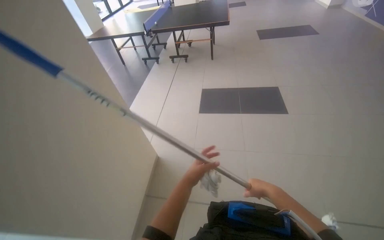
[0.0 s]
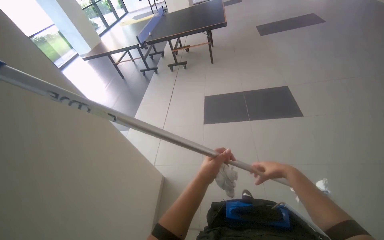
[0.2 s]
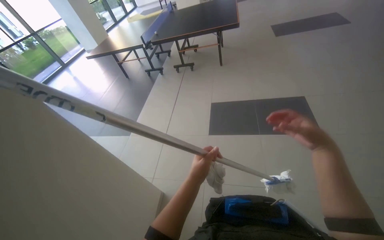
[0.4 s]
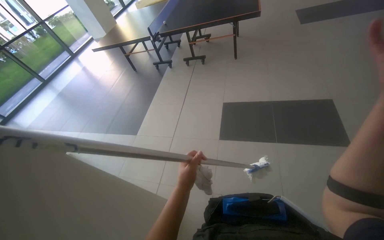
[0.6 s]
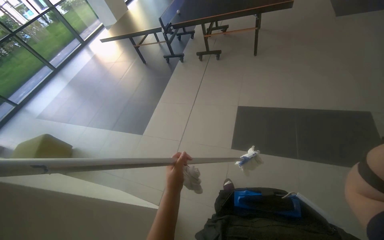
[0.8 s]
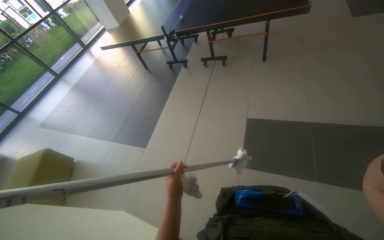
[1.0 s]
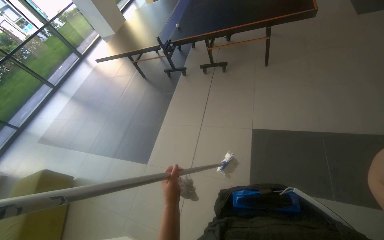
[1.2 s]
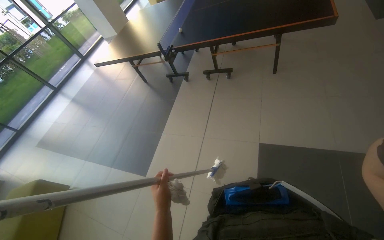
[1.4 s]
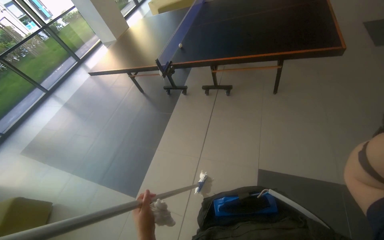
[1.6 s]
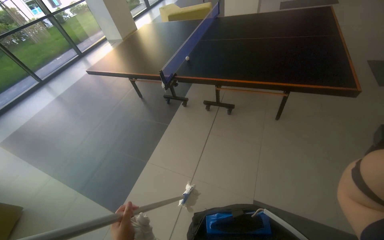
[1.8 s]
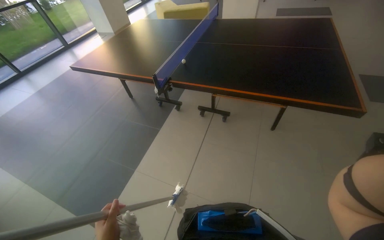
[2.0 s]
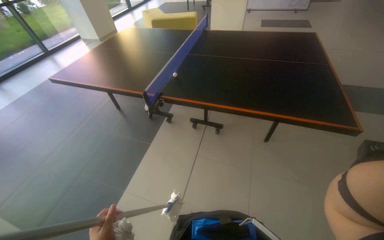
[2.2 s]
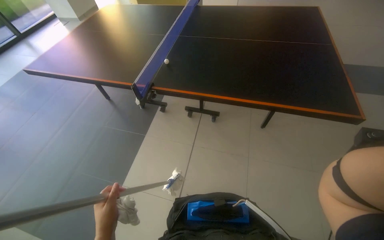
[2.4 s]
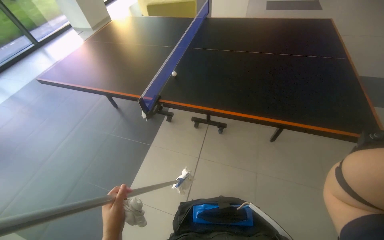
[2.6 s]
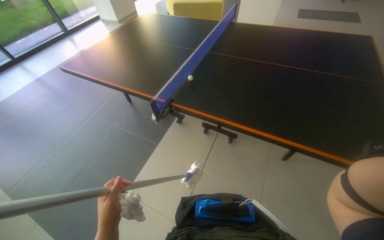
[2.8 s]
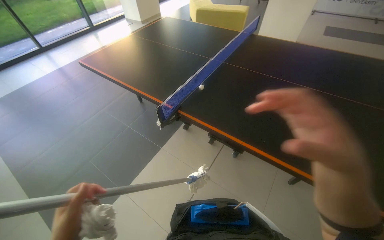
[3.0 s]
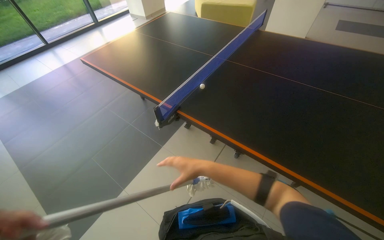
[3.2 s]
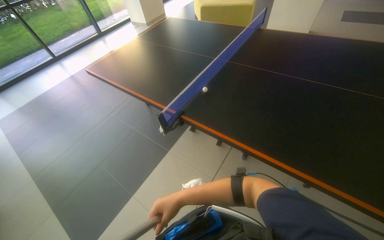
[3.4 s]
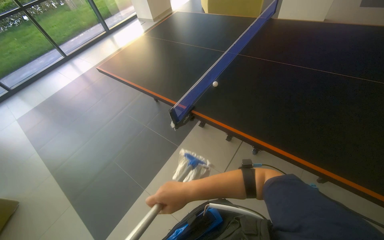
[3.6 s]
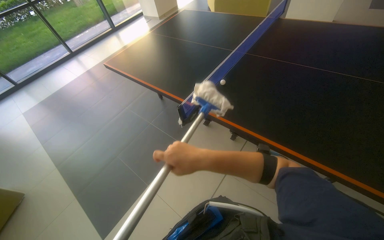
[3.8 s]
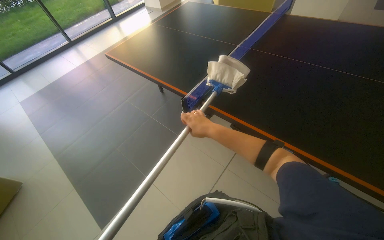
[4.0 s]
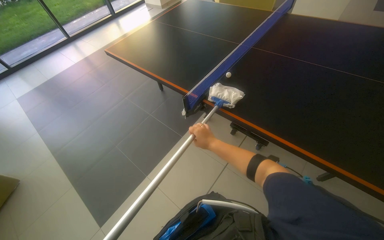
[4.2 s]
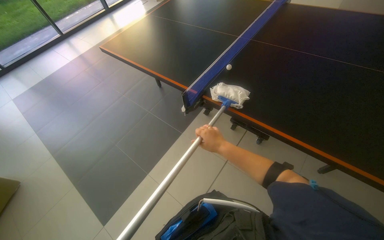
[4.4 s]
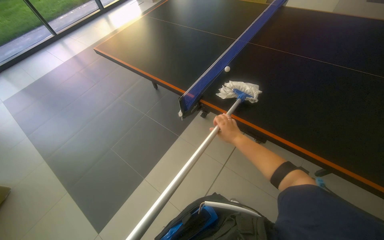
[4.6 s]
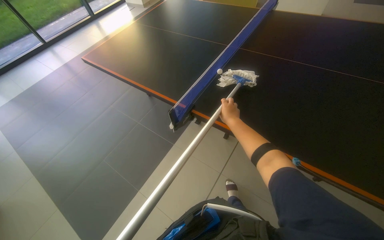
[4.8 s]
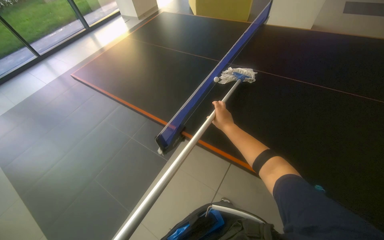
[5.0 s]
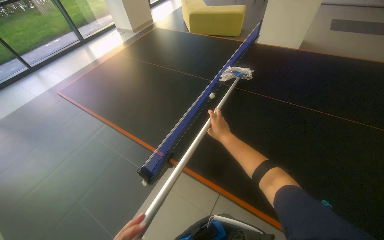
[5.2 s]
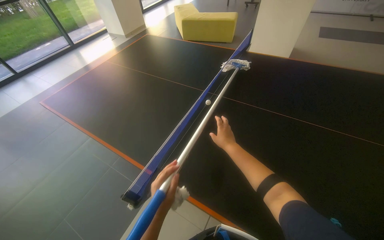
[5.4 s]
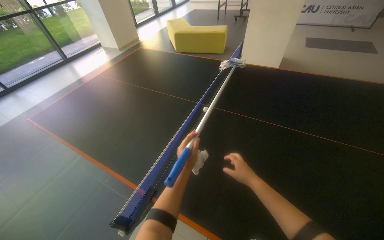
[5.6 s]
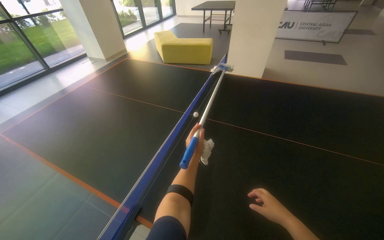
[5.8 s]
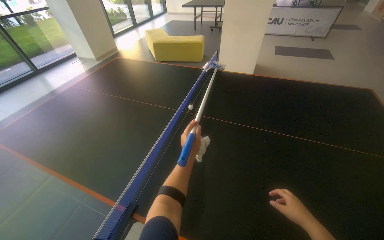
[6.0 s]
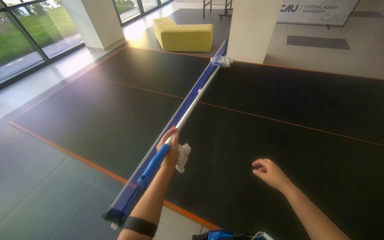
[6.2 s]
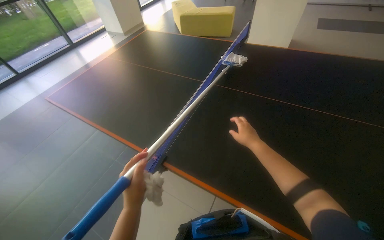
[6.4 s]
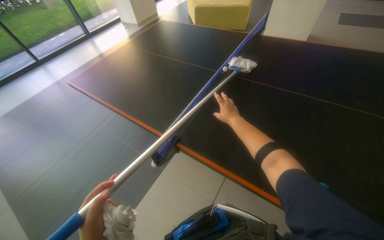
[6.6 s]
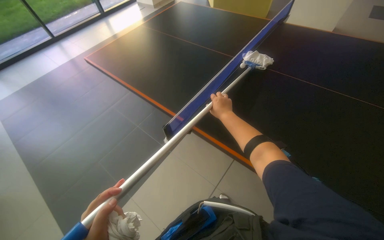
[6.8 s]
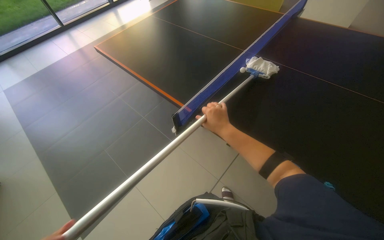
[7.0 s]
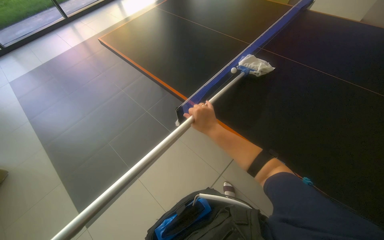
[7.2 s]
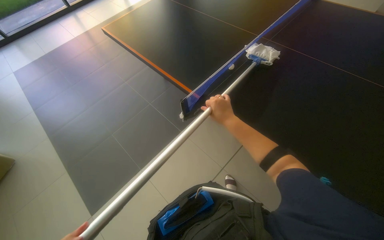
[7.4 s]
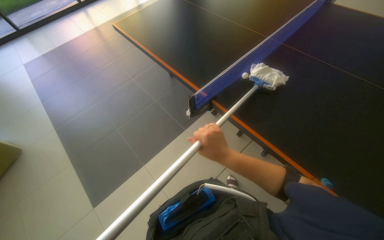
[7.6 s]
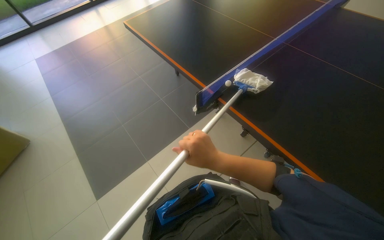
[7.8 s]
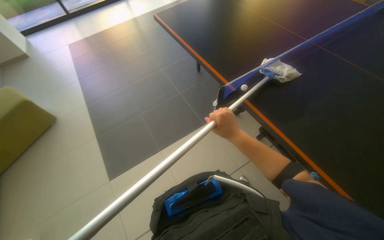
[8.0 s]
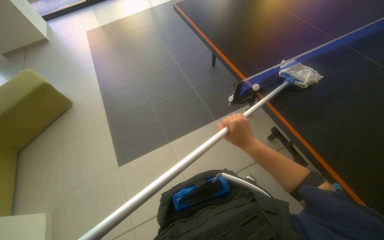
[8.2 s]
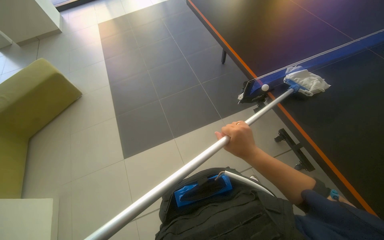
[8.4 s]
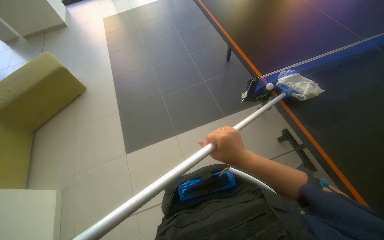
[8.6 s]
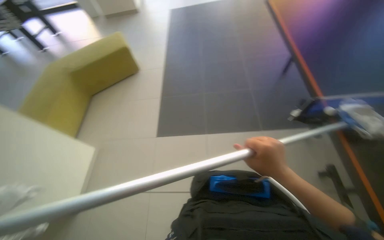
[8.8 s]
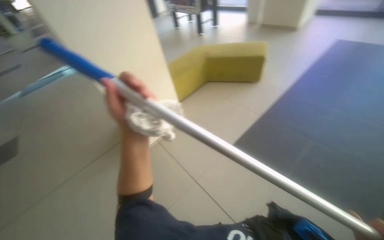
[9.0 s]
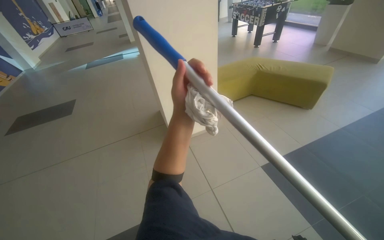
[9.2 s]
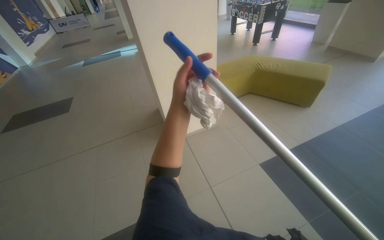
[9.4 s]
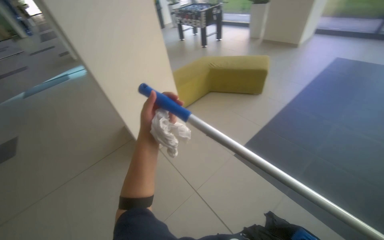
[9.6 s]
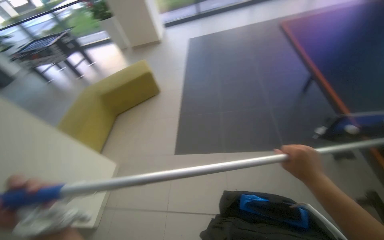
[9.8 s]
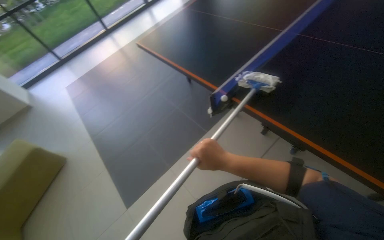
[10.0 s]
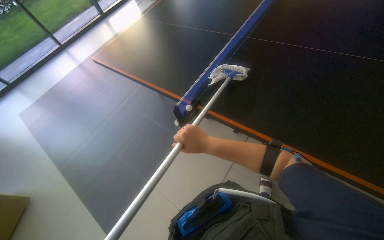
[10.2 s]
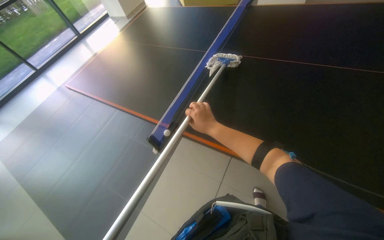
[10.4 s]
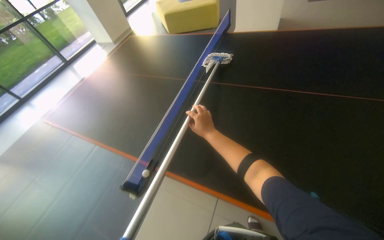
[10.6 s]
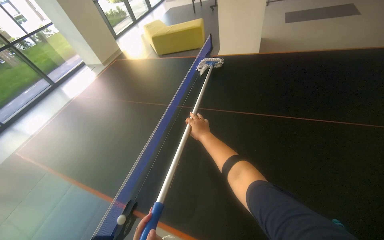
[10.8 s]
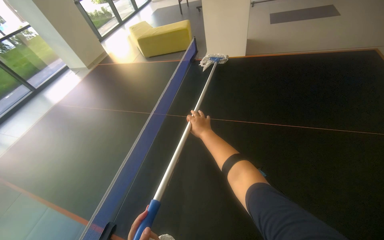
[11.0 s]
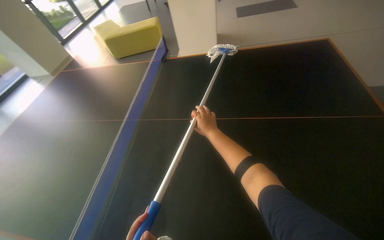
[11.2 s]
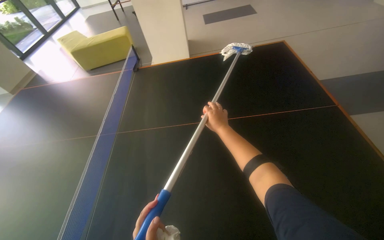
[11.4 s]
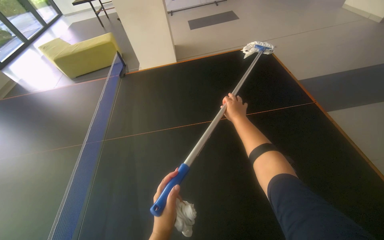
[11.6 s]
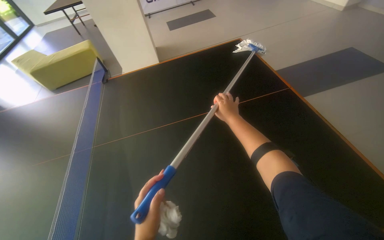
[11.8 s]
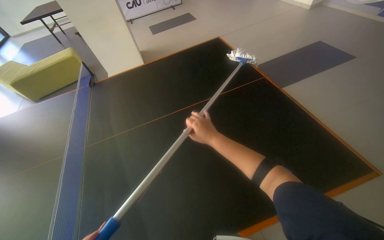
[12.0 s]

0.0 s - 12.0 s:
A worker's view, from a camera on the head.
Job: wiping surfaces.
The whole recording: Wiping the ping-pong table. The worker wipes the surface of the ping-pong table with a mop.
0.0 s - 1.6 s: The wearer moves approximately 1.5 m.
1.6 s - 3.0 s: The wearer moves about 50 cm.
3.0 s - 4.4 s: The right hand swings nearer and farther, about 30 cm each way, with 2 reversals.
4.4 s - 6.0 s: The wearer moves some 50 cm. The head rotates about 15 degrees to the right. The camera pitches upward, by about 15 degrees.
6.0 s - 7.6 s: The head turns to the left by approximately 25 degrees. The view tilts roughly 20 degrees downward. The right hand goes approximately 40 cm to the left.
7.6 s - 9.0 s: The head rotates some 90 degrees to the left.
9.0 s - 10.4 s: The head rotates roughly 110 degrees to the right. The wearer looks approximately 15 degrees further upward.
10.4 s - 12.0 s: The wearer looks about 50 degrees further to the right. The view tips upward by approximately 15 degrees.

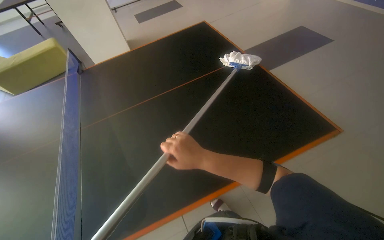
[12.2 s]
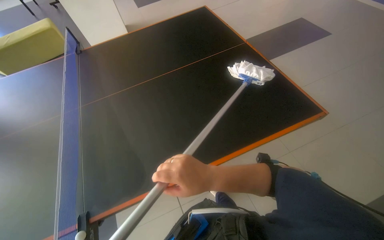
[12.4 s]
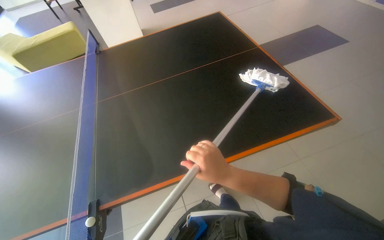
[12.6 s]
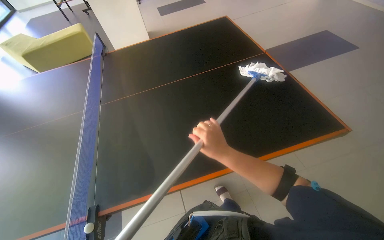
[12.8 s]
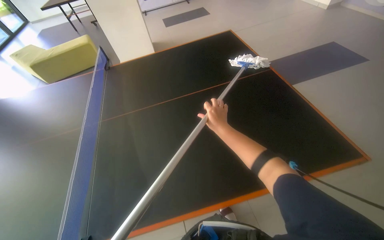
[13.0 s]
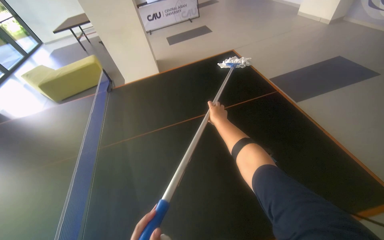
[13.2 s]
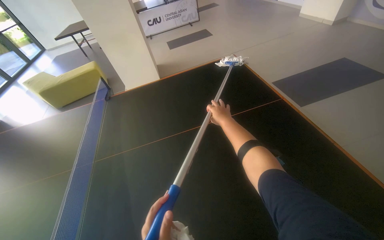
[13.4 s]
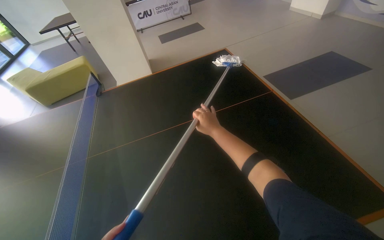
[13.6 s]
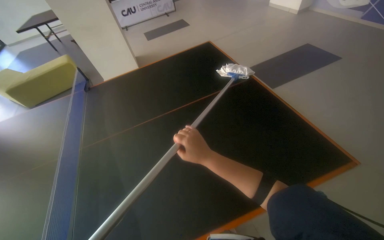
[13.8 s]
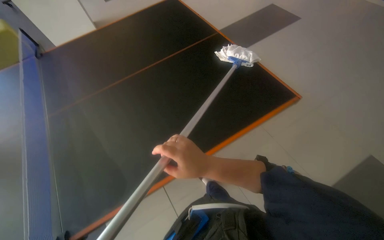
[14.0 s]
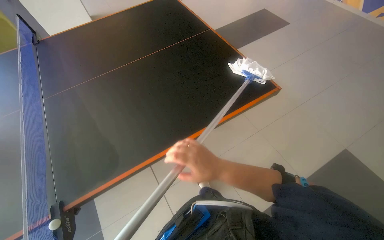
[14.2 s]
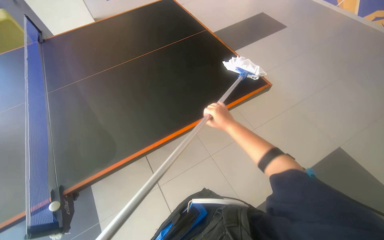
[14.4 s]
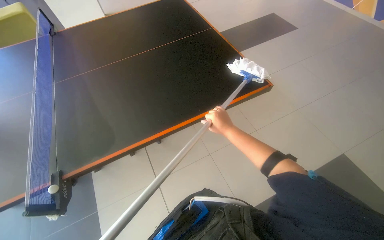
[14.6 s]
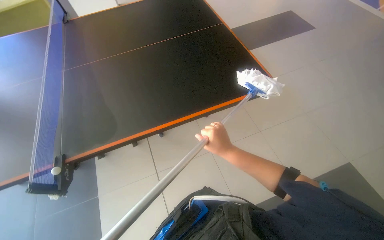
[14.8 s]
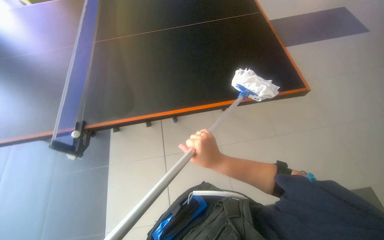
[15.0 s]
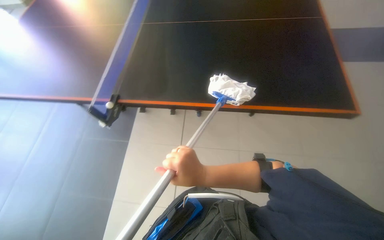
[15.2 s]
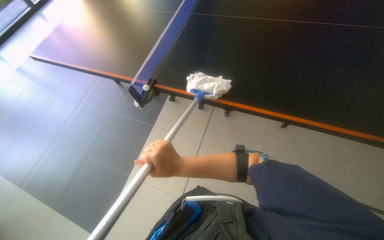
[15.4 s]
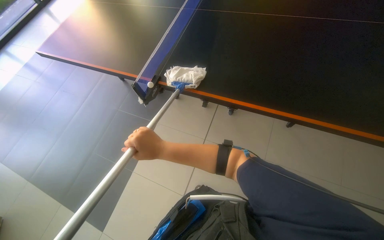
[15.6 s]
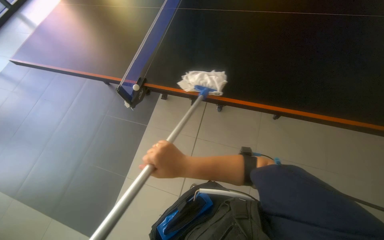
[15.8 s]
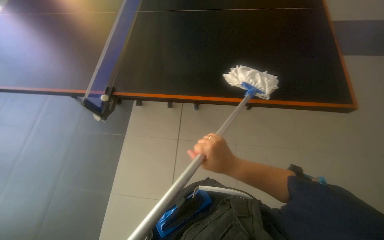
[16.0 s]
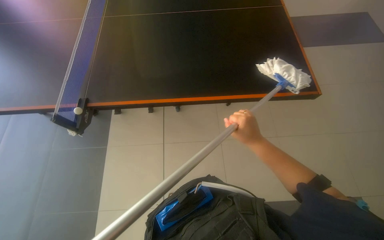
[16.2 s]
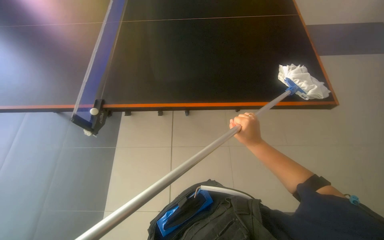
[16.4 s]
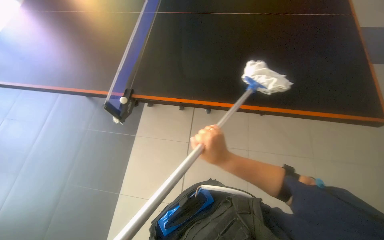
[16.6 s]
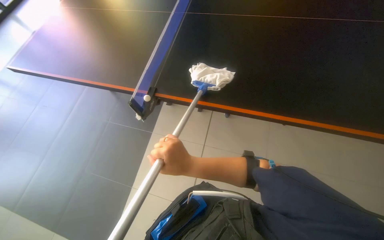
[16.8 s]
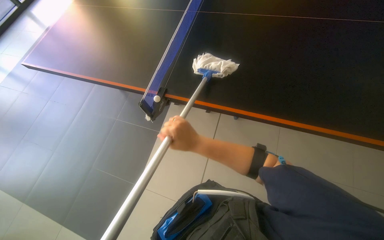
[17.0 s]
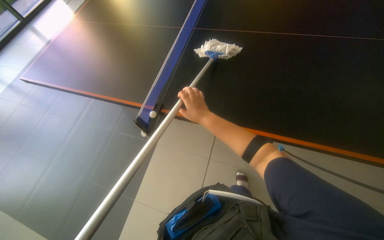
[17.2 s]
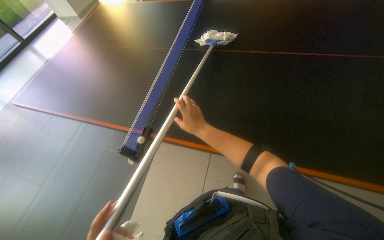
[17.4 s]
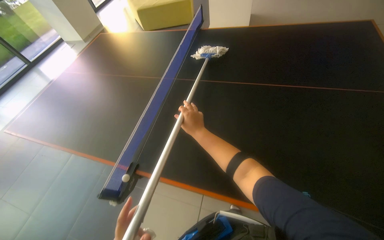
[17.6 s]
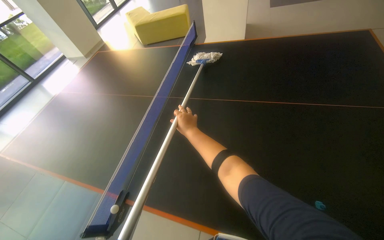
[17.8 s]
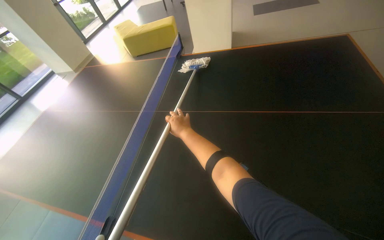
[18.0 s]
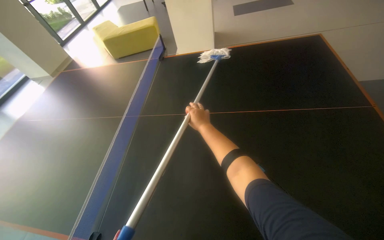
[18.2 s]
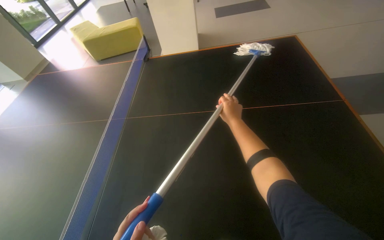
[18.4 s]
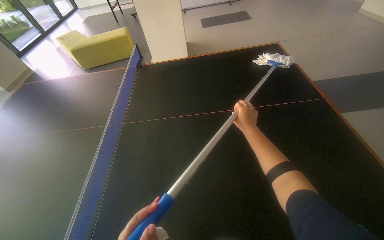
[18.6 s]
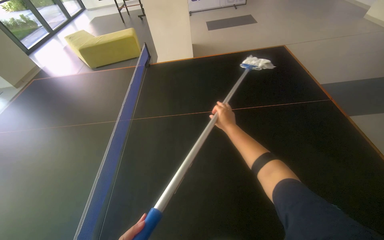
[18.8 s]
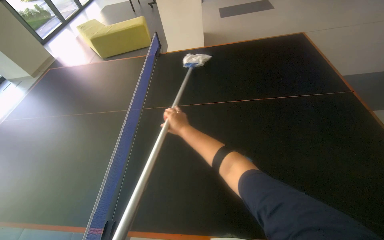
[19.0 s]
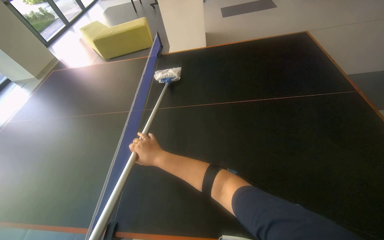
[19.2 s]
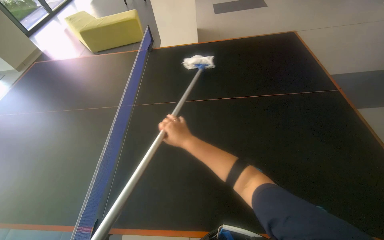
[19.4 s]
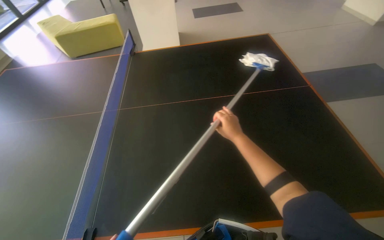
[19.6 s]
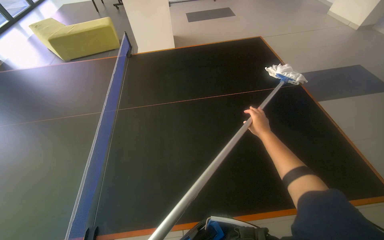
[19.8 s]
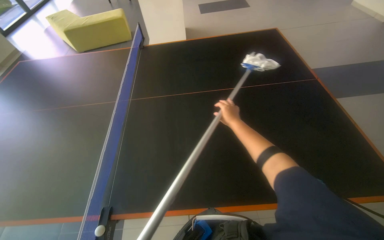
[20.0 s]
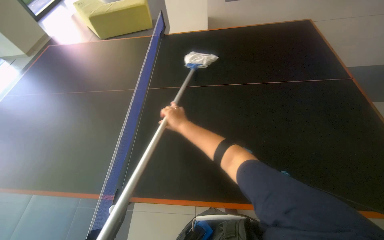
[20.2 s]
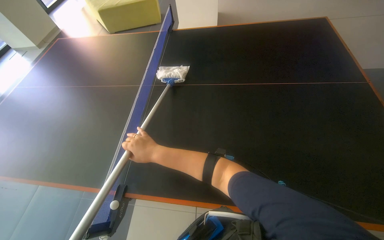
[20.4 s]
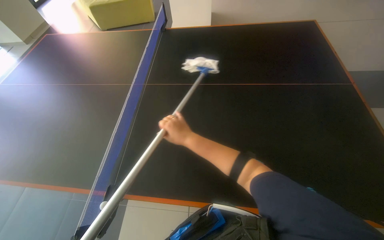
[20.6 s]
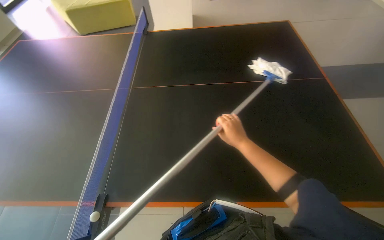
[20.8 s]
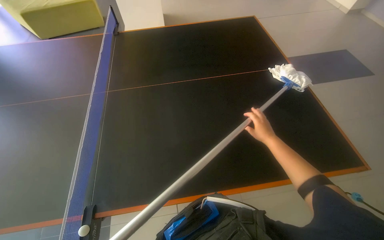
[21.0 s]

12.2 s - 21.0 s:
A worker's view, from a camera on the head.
Job: wiping surfaces.
The whole recording: Wiping the ping-pong table. The worker wipes the surface of the ping-pong table with a mop.
12.2 s - 13.6 s: The right hand is displaced up the picture and farther from the camera by about 30 cm.
13.6 s - 15.2 s: The right hand swings nearer and farther, roughly 15 cm each way, with 2 reversals.
15.2 s - 16.6 s: The right hand swings left and right, some 25 cm each way, with 2 reversals.
16.6 s - 18.0 s: The camera pitches upward, by roughly 15 degrees. The right hand moves up the picture, to the left and farther from the camera, some 20 cm.
18.0 s - 19.6 s: The view swings approximately 15 degrees to the right. The right hand goes left and right, some 30 cm each way, reversing 2 times.
19.6 s - 21.0 s: The right hand swings left and right, roughly 35 cm each way, with 2 reversals.
